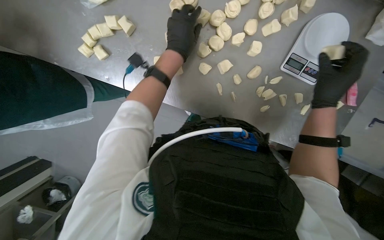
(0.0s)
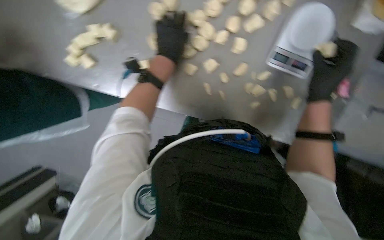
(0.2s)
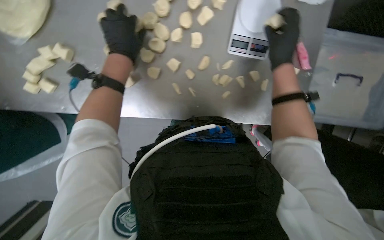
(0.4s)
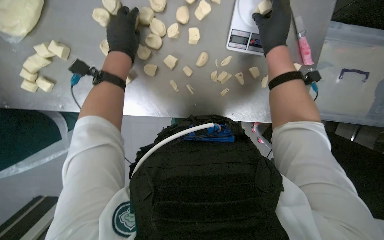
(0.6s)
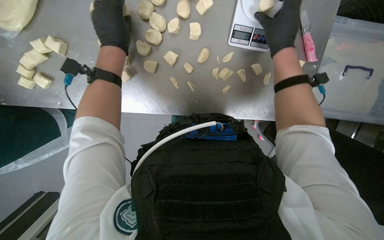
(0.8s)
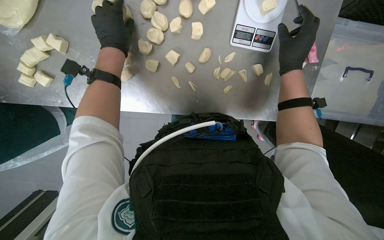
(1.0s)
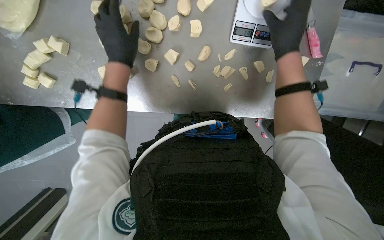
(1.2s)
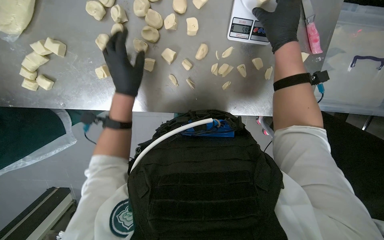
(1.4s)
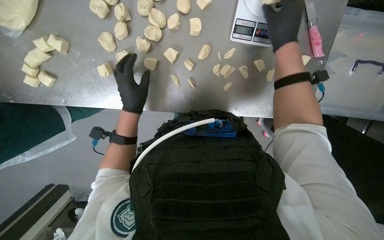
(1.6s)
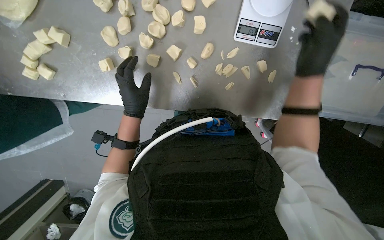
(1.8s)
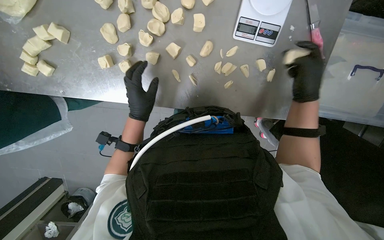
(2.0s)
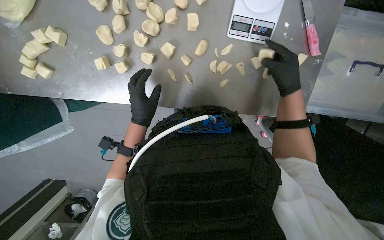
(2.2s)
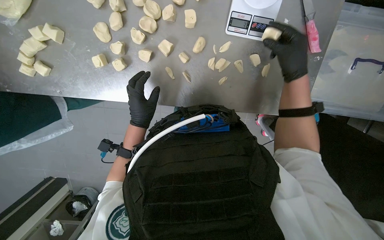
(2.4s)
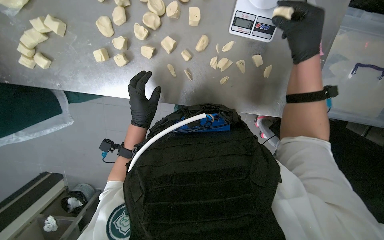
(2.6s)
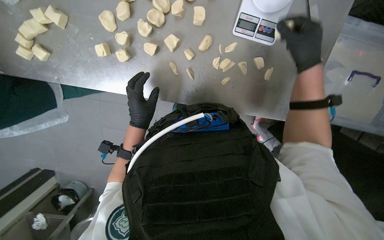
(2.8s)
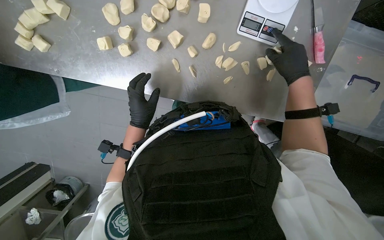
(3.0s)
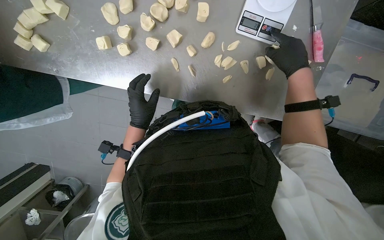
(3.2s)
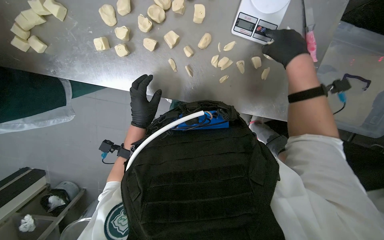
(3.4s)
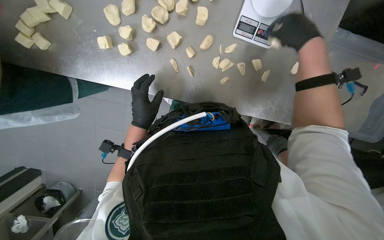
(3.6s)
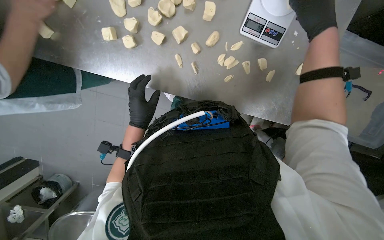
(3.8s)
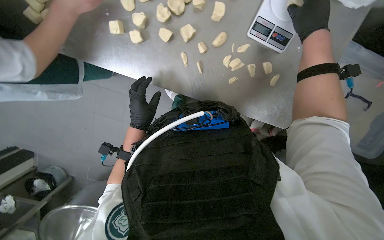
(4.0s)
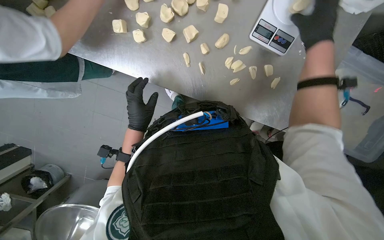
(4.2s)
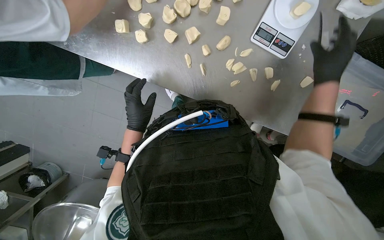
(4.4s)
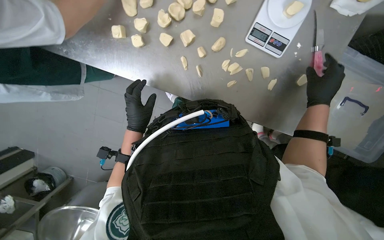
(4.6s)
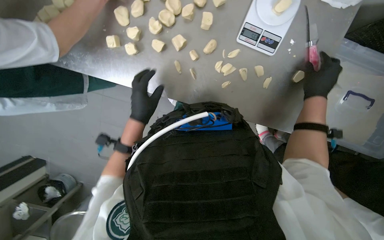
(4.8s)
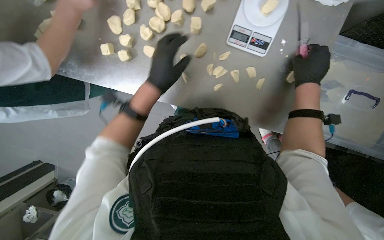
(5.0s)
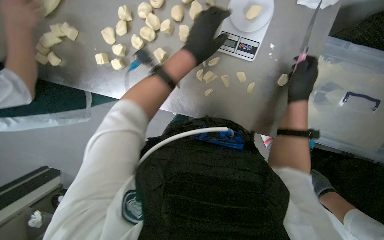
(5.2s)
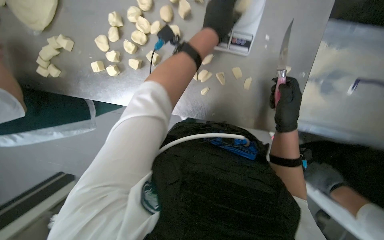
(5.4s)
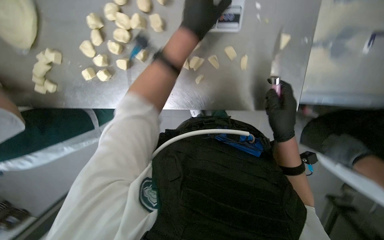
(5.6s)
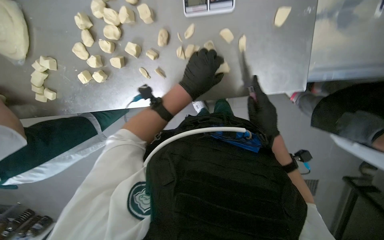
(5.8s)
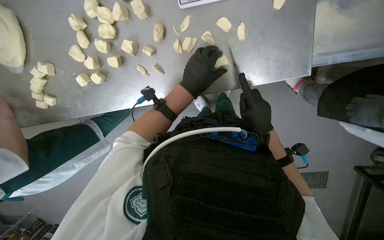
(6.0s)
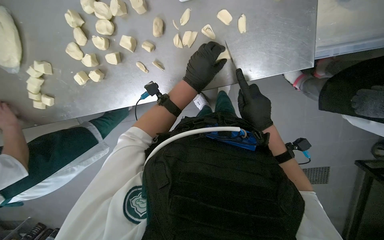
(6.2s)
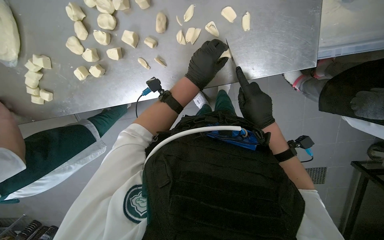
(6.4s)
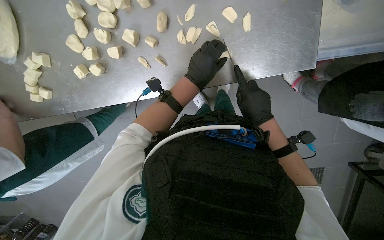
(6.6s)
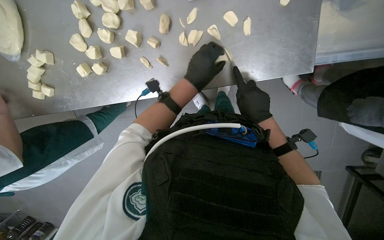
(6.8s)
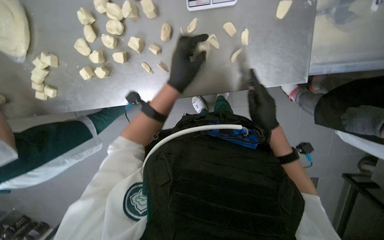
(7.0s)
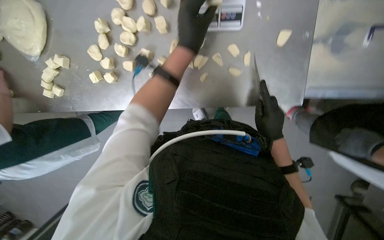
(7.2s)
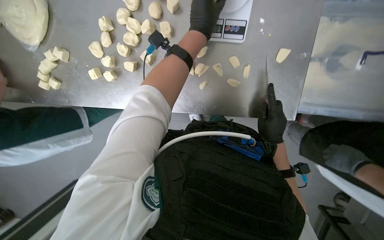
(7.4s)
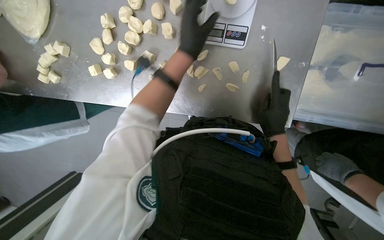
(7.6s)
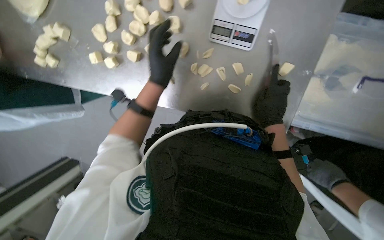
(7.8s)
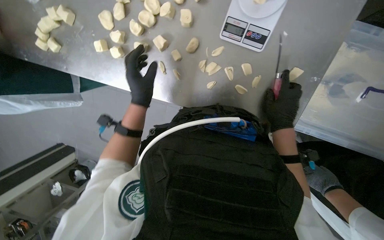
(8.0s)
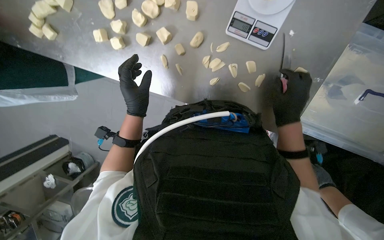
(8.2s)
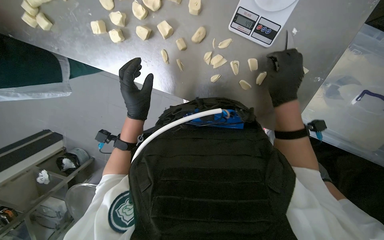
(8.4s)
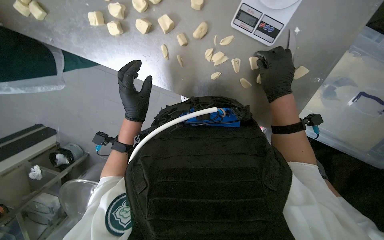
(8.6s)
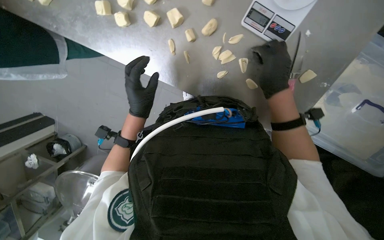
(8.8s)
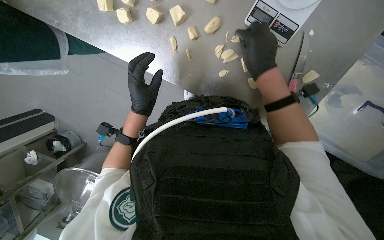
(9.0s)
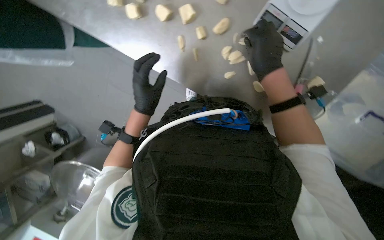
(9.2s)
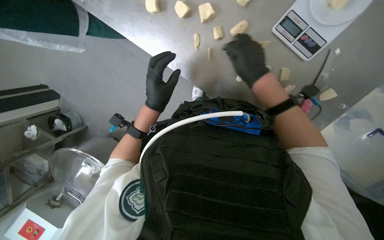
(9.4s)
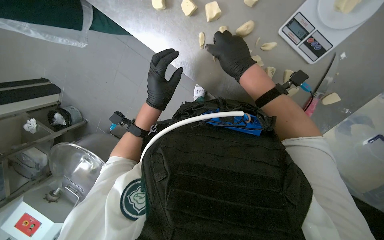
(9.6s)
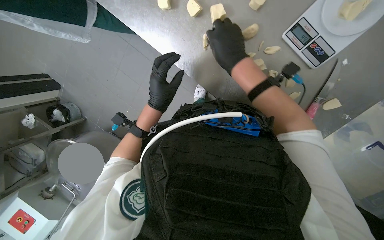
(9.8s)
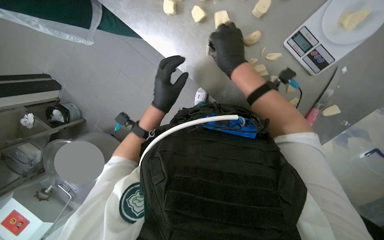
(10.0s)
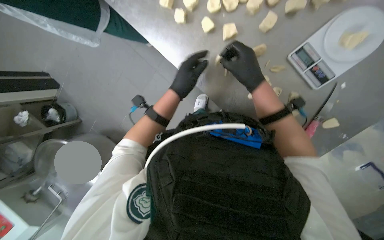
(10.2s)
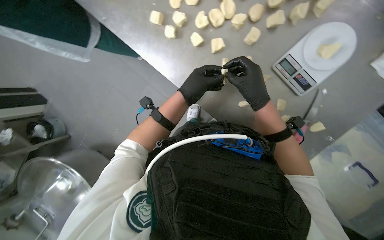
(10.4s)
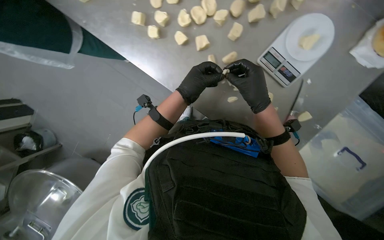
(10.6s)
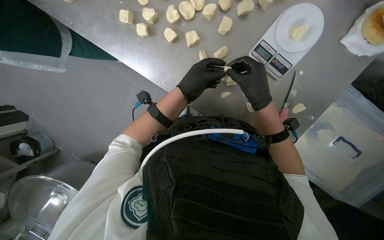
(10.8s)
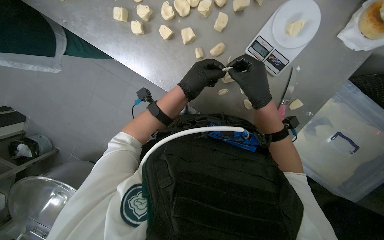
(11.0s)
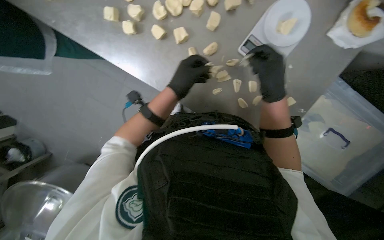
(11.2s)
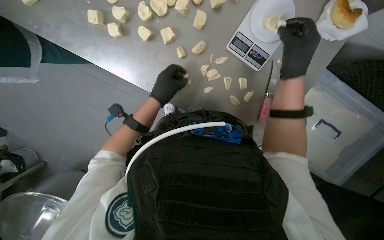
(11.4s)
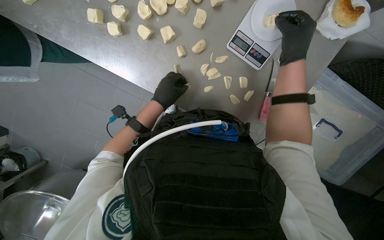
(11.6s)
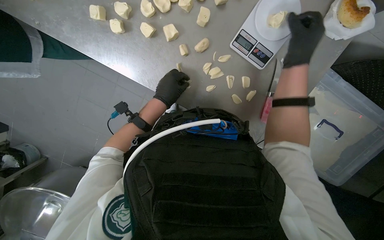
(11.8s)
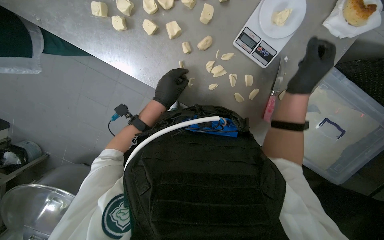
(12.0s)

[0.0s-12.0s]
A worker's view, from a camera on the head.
Job: preparing food.
The whole recording: Portioning and shaping dough. The worker cuts dough into individual portions, weighs them, and then shapes them into balls.
0.0s to 1.6s: The left hand goes some 15 cm down the picture; the right hand heads up the picture, covering roughly 10 cm.
1.6s to 3.0s: The right hand shifts roughly 10 cm down the picture.
4.4s to 6.0s: The view swings some 20 degrees to the left. The scene rotates counterclockwise by approximately 30 degrees.
6.0s to 7.6s: The left hand travels up the picture by approximately 20 cm.
7.6s to 9.0s: The left hand travels down the picture and to the left by some 35 cm, while the right hand shifts about 25 cm up the picture and to the left.
10.4s to 12.0s: The right hand shifts approximately 20 cm to the right.

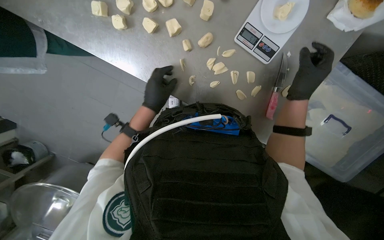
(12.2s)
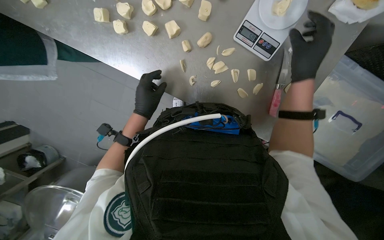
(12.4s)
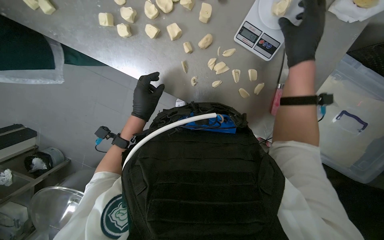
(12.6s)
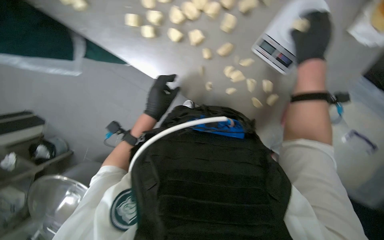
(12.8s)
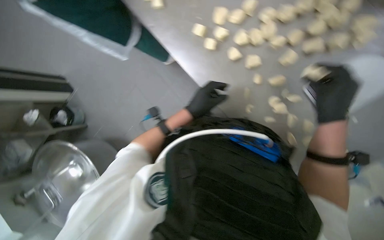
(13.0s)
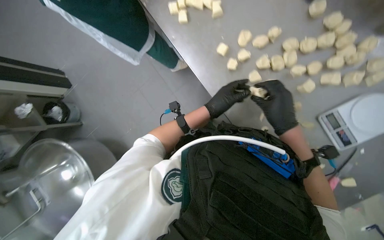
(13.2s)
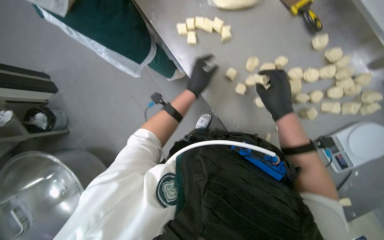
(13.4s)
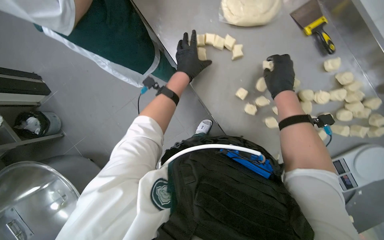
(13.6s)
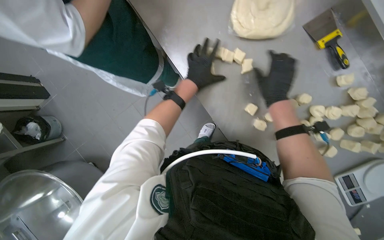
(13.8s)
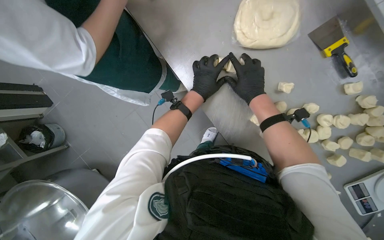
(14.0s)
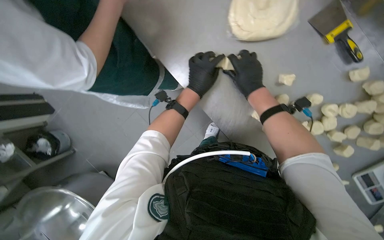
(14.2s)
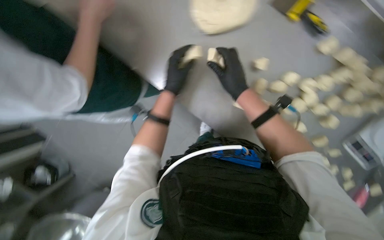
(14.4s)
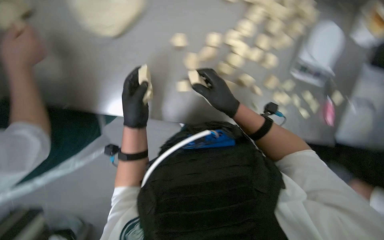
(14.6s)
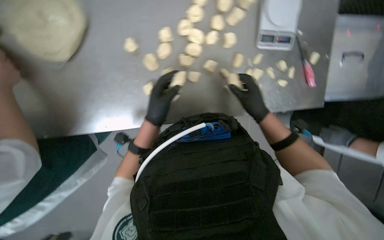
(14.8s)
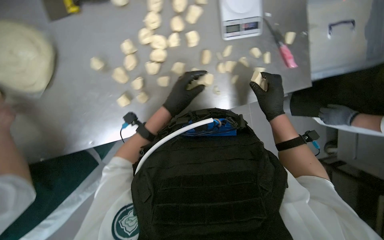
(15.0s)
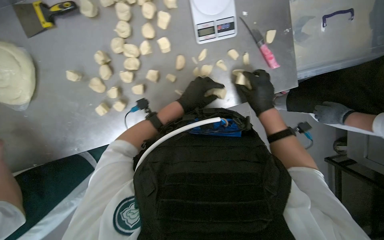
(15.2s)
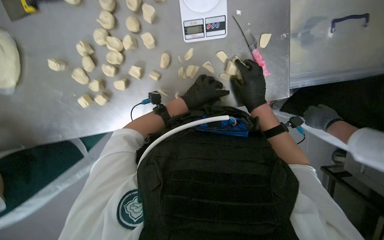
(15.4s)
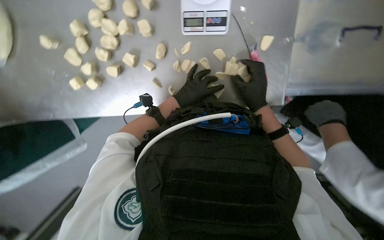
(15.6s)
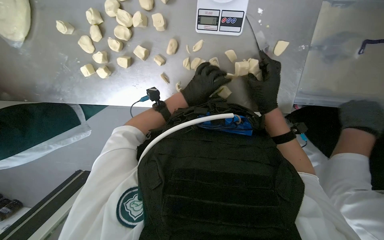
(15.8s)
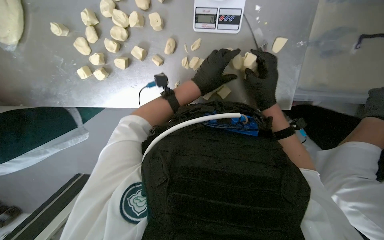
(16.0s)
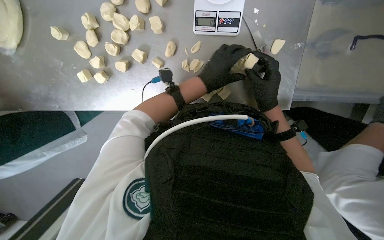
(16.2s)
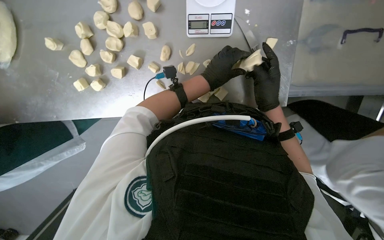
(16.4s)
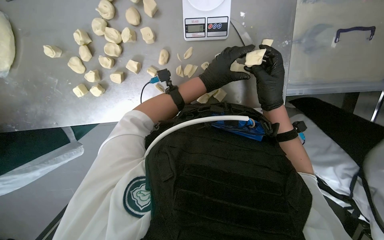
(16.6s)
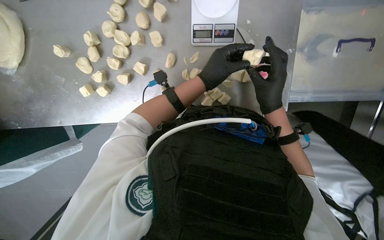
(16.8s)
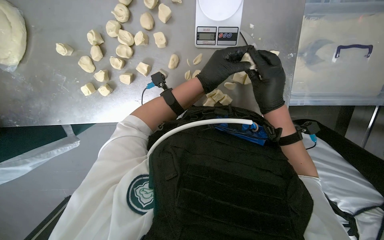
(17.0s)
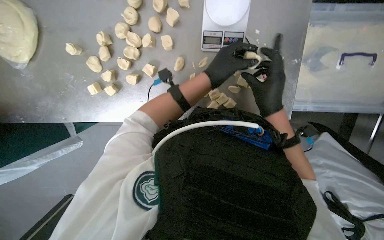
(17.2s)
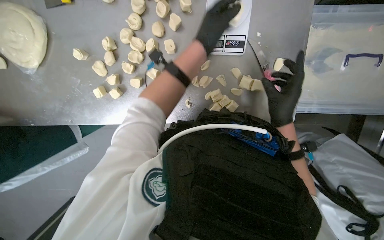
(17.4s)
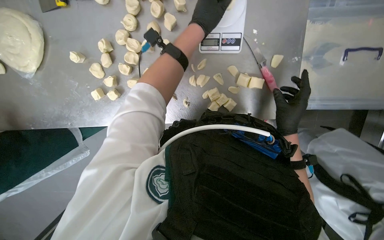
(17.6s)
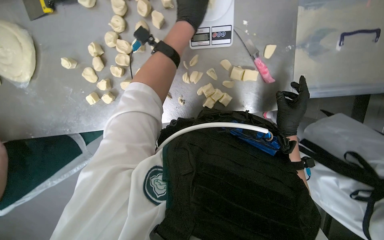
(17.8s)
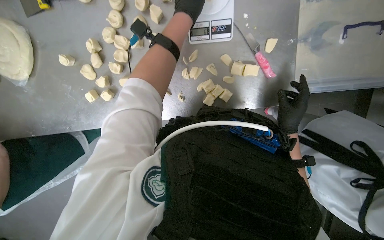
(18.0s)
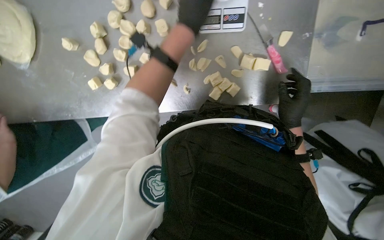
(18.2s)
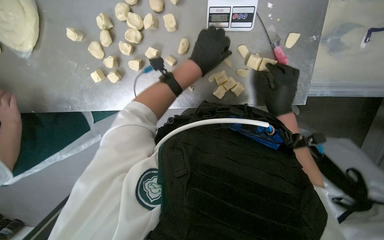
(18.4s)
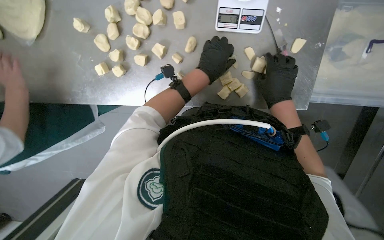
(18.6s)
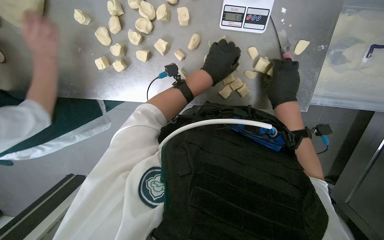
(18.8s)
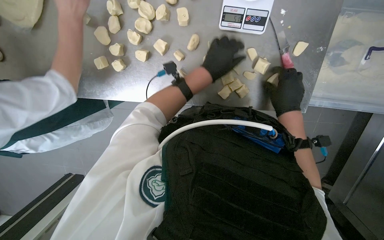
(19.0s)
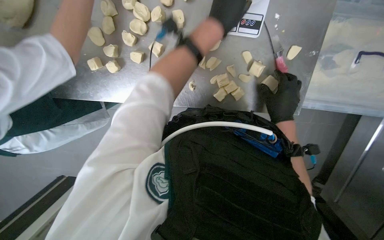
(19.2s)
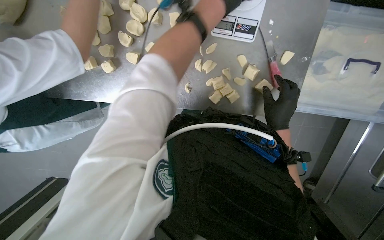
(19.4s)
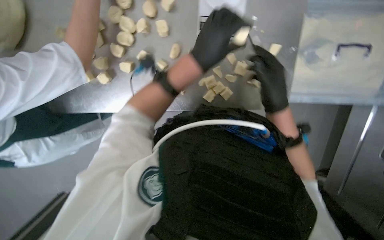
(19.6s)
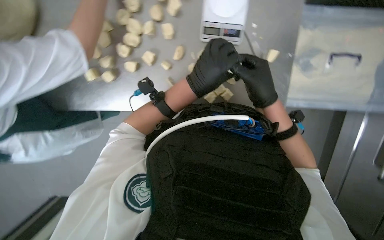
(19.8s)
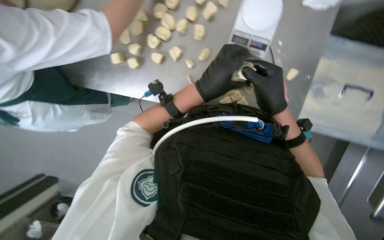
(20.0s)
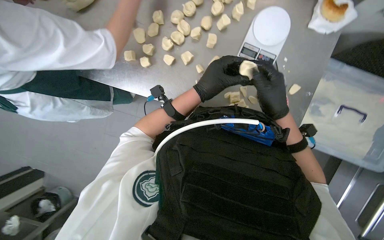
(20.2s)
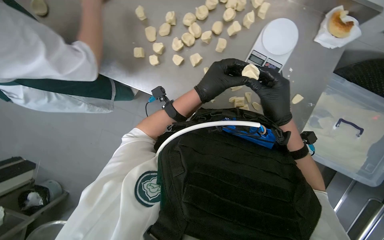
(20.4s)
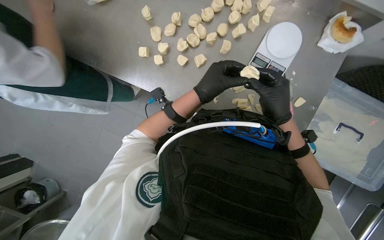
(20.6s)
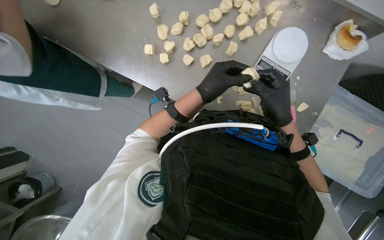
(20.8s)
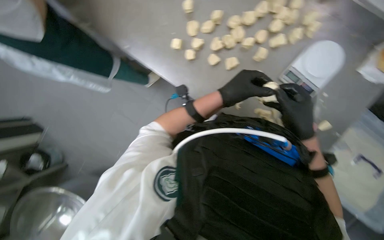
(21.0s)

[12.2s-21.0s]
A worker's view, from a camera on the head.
Job: preparing food.
The whole recording: Portioning and shaping dough. The worker cuts dough into individual portions, weighs them, and then shapes them into balls.
12.2s to 13.6s: The camera is carried to the left, about 40 cm. The wearer looks about 15 degrees further upward. Everything in view rotates roughly 30 degrees clockwise.
13.6s to 15.2s: The scene rotates counterclockwise by roughly 60 degrees.
15.2s to 16.6s: The left hand travels to the right by about 20 cm.
16.6s to 18.0s: The left hand is displaced up the picture by approximately 20 cm. The right hand heads down the picture, covering about 10 cm.
18.0s to 19.6s: The left hand moves up and down the picture over roughly 15 cm, changing direction 2 times; the right hand goes about 20 cm nearer to the camera and to the left.
19.6s to 21.0s: The scene turns roughly 35 degrees clockwise in the picture. The left hand travels down the picture by approximately 10 cm.
